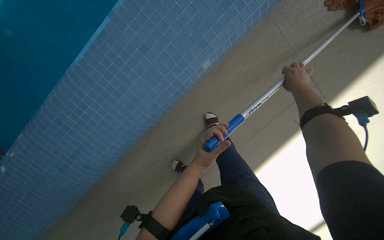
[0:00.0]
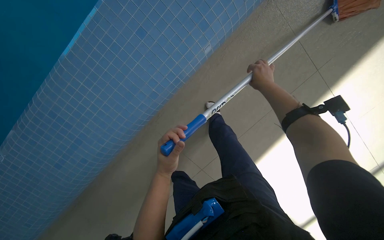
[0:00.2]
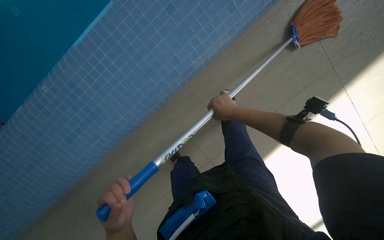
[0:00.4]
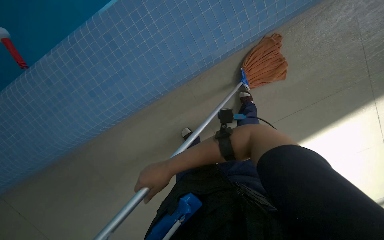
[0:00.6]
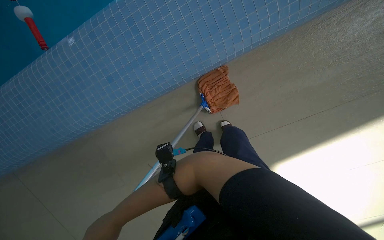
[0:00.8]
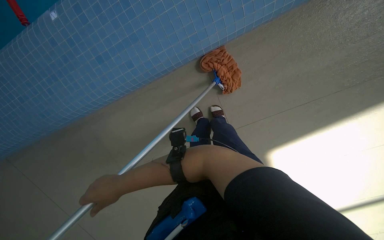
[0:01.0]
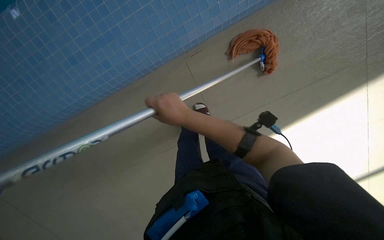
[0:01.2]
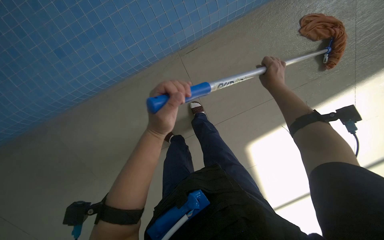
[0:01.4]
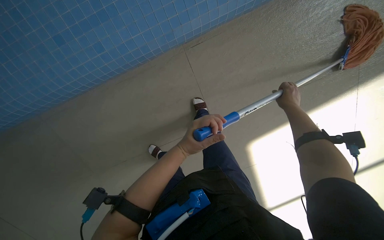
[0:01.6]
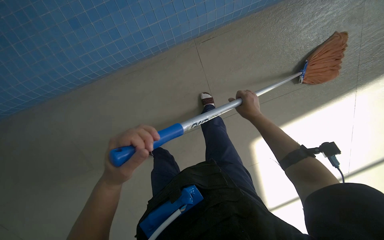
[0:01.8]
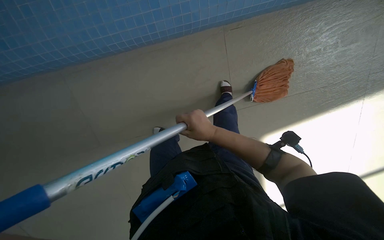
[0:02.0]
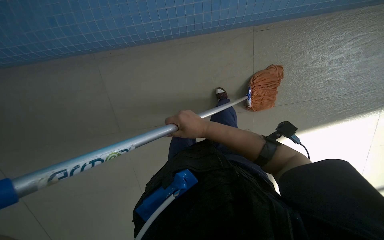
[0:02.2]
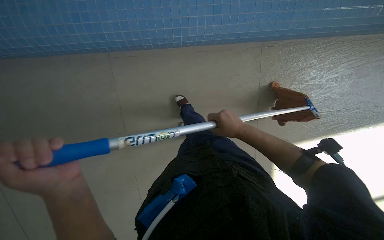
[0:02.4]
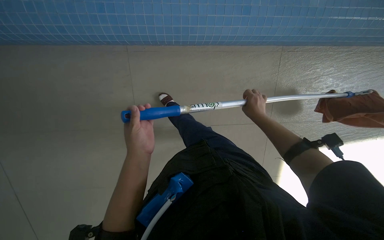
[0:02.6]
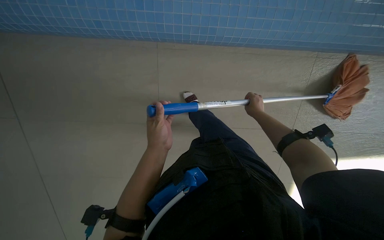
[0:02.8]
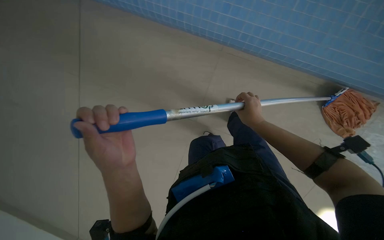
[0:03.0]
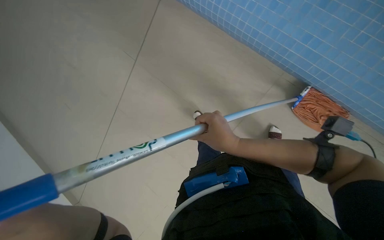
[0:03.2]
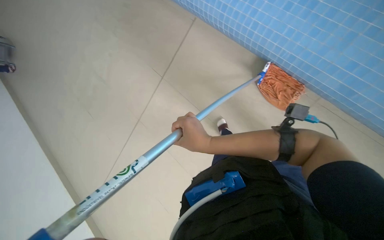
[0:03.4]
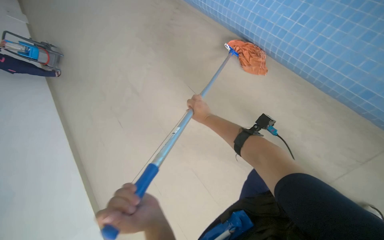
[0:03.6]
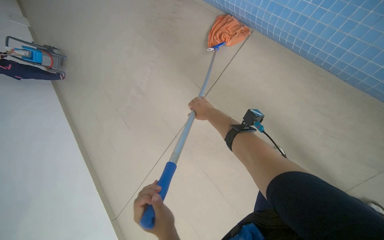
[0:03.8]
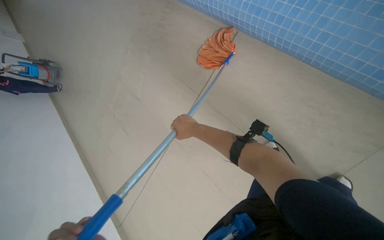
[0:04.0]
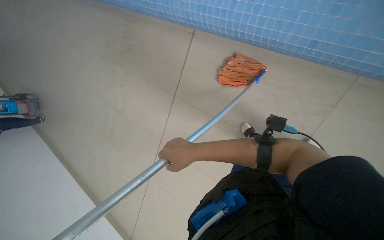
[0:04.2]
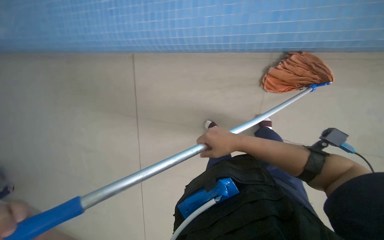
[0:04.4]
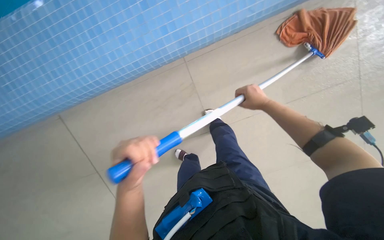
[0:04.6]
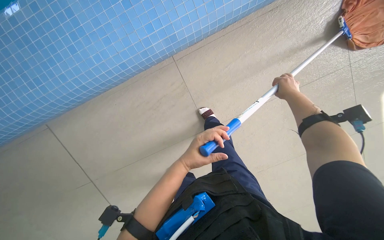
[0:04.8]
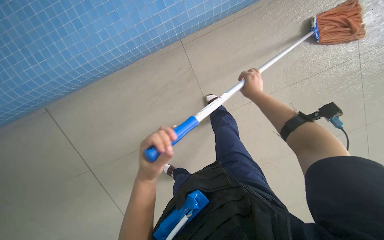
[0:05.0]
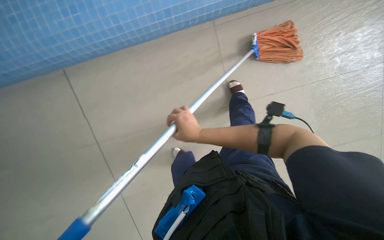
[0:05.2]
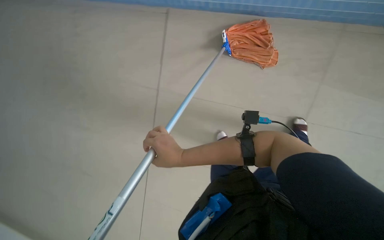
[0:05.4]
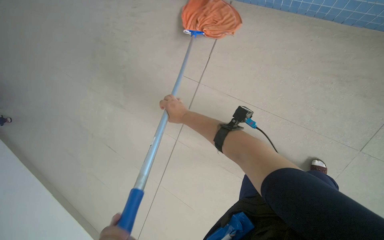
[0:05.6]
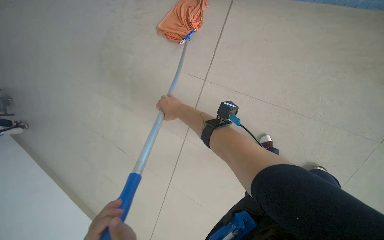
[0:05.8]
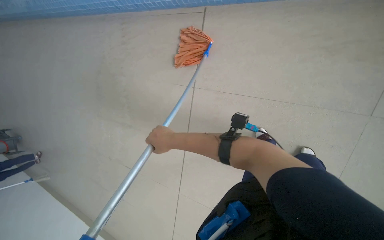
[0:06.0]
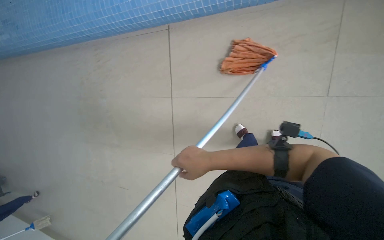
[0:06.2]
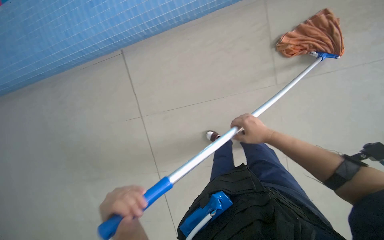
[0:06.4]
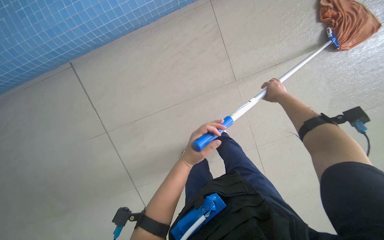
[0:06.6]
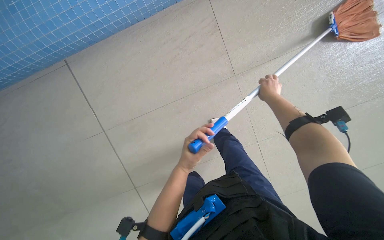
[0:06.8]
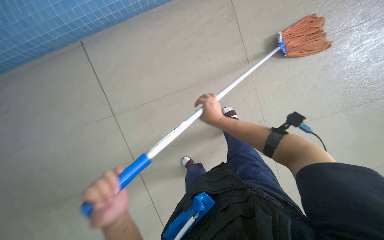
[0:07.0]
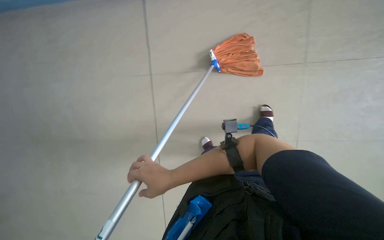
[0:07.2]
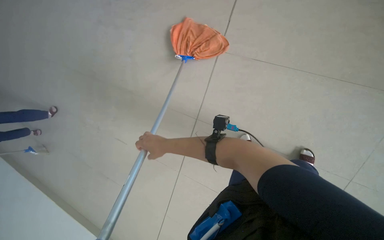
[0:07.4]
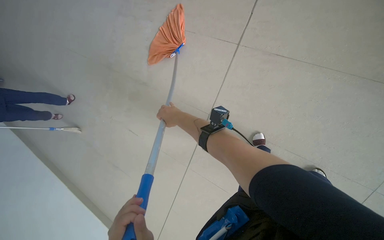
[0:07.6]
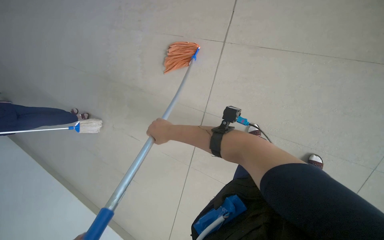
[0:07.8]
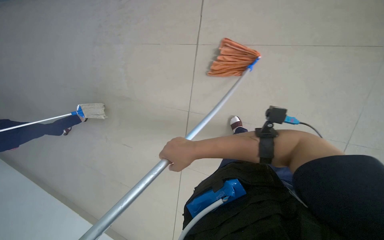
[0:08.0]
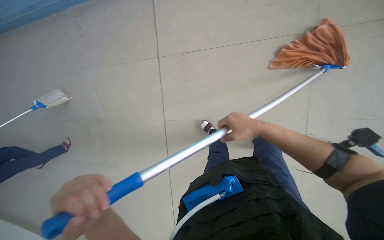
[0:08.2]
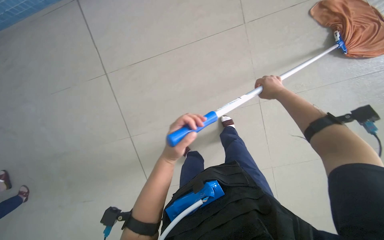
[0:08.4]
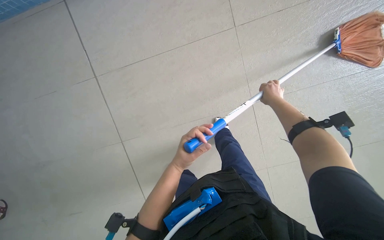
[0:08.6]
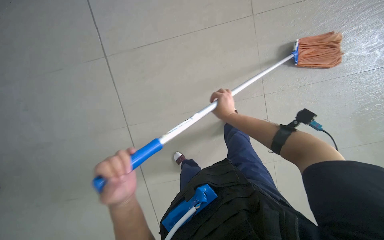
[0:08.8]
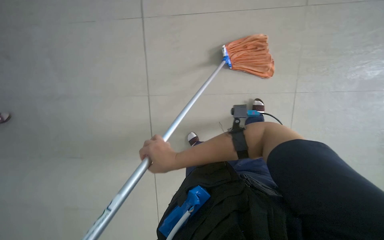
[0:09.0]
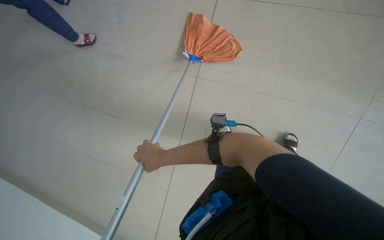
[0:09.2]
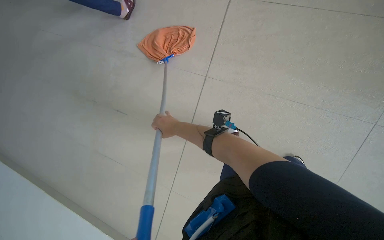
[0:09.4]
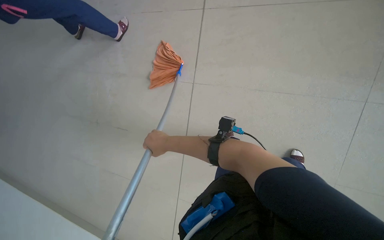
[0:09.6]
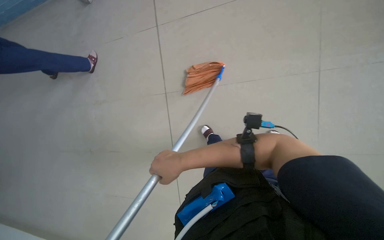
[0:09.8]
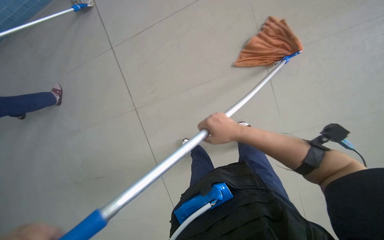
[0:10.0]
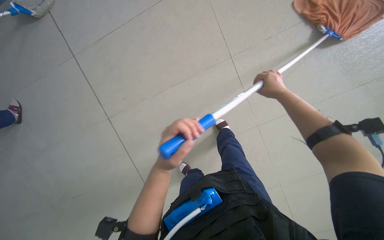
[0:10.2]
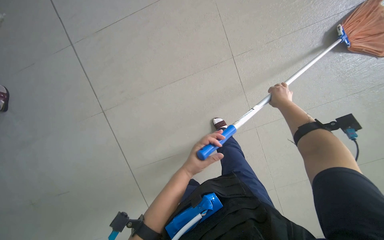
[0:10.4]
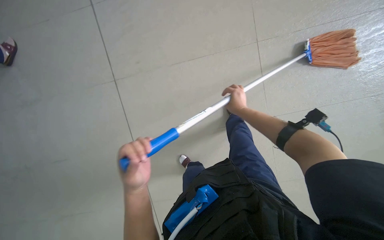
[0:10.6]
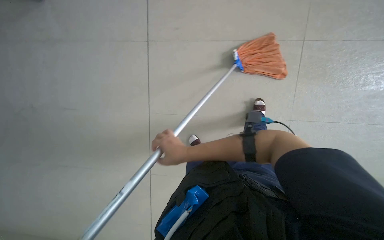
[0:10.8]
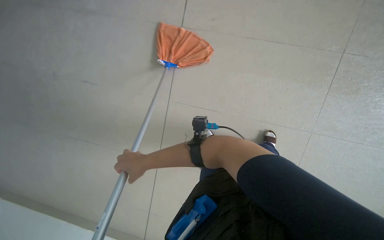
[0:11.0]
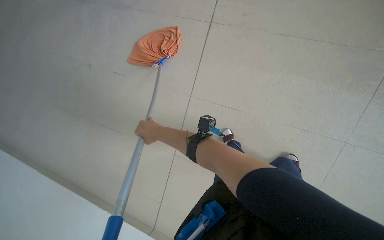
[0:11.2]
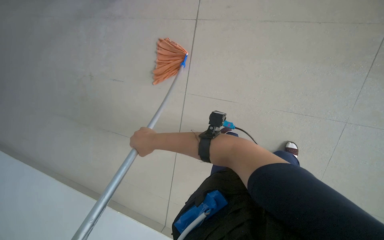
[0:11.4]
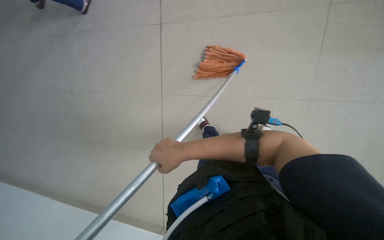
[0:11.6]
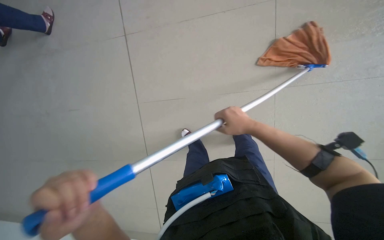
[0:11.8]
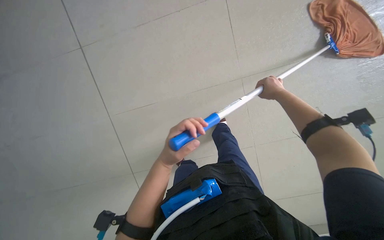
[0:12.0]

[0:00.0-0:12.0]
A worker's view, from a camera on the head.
Job: mopping floor.
The whole recording: Mopping pool deck. The worker mops the tiled floor next to the swimming pool.
0:00.0 to 0:01.6: The wearer moves some 50 cm.
0:01.6 to 0:03.0: The wearer moves to the left, some 50 cm.
0:06.0 to 0:07.6: The right hand is displaced up the picture by approximately 10 cm, and goes to the right and returns, roughly 40 cm each way.

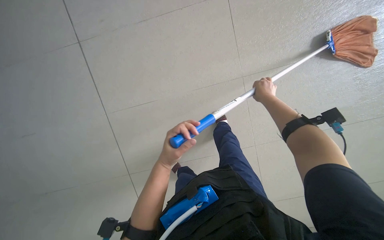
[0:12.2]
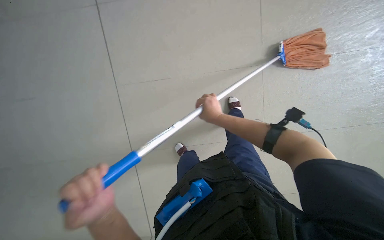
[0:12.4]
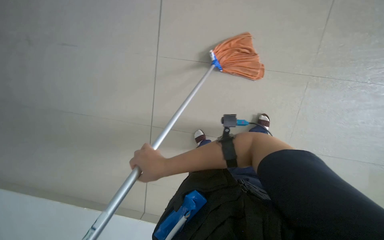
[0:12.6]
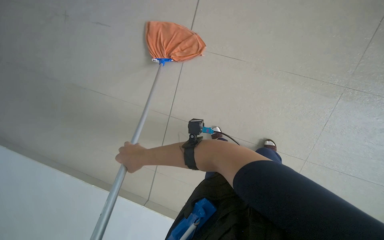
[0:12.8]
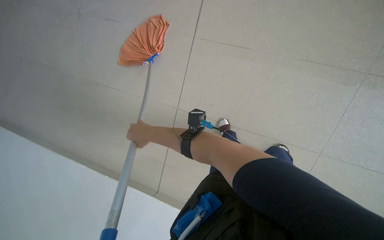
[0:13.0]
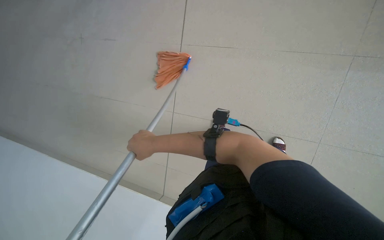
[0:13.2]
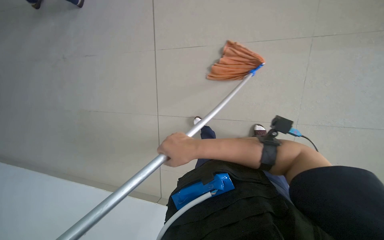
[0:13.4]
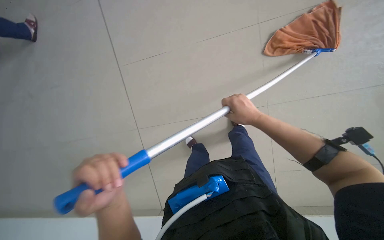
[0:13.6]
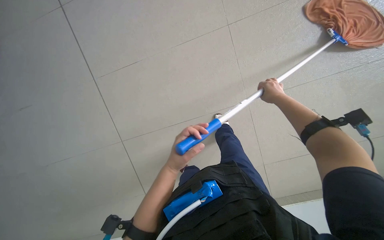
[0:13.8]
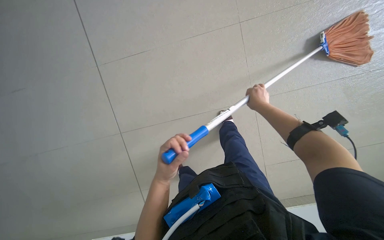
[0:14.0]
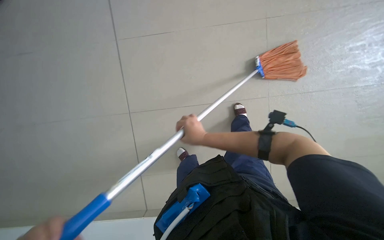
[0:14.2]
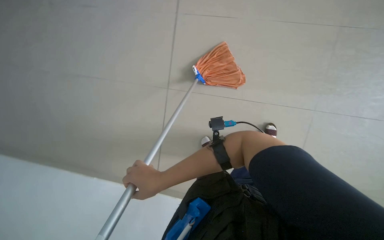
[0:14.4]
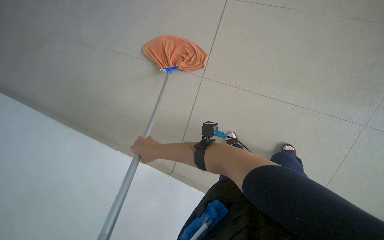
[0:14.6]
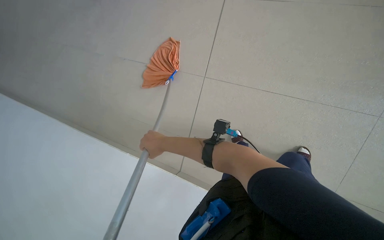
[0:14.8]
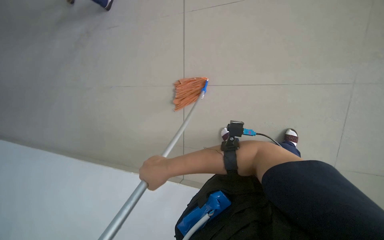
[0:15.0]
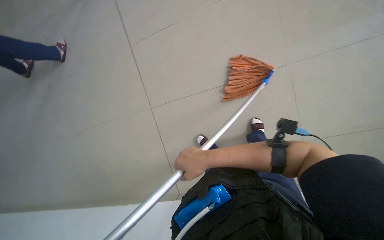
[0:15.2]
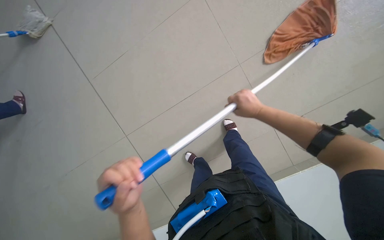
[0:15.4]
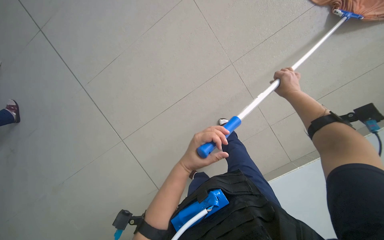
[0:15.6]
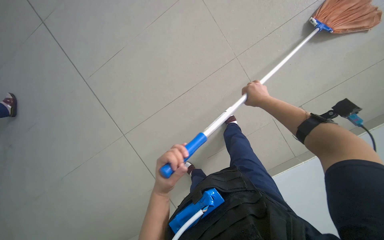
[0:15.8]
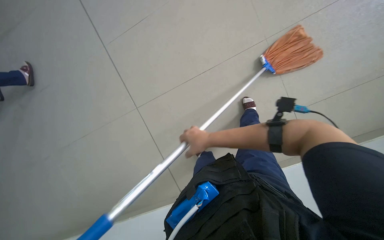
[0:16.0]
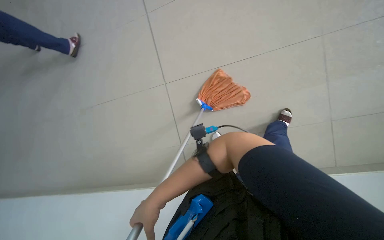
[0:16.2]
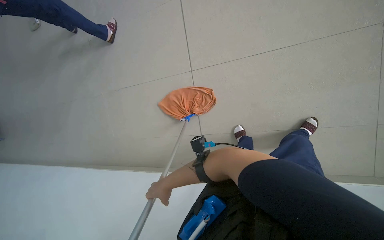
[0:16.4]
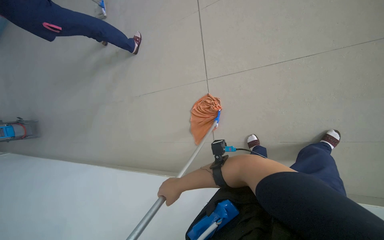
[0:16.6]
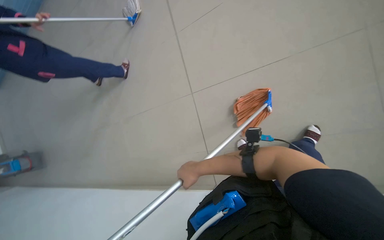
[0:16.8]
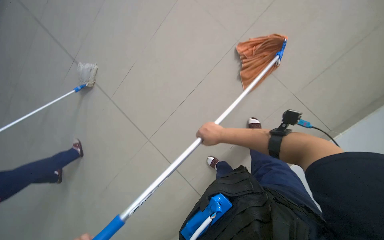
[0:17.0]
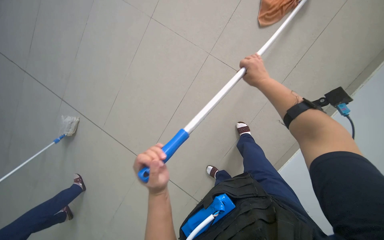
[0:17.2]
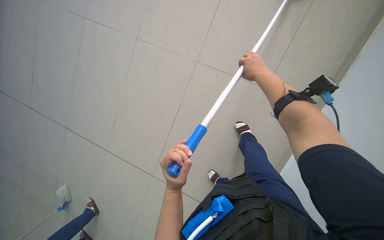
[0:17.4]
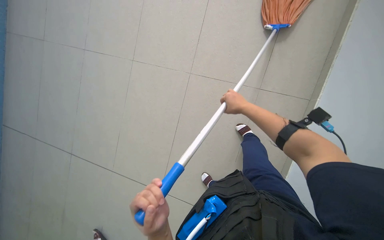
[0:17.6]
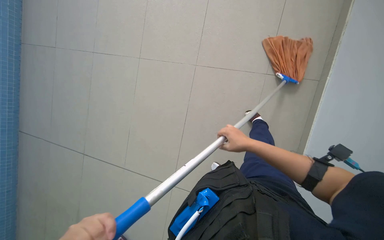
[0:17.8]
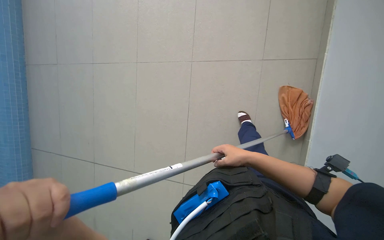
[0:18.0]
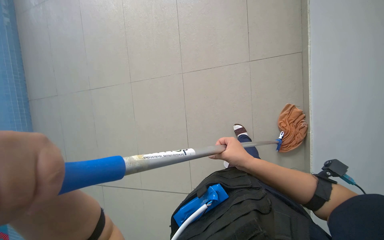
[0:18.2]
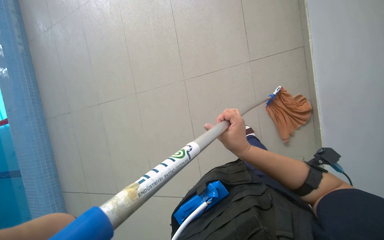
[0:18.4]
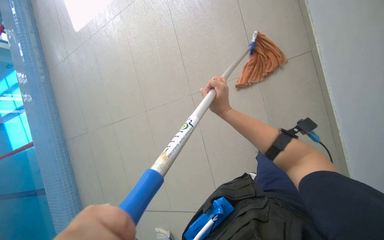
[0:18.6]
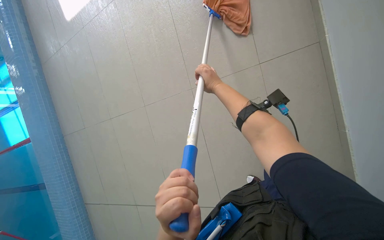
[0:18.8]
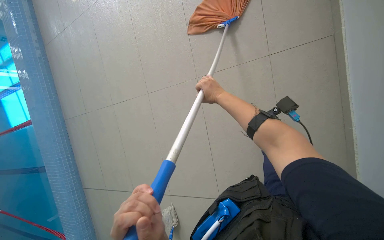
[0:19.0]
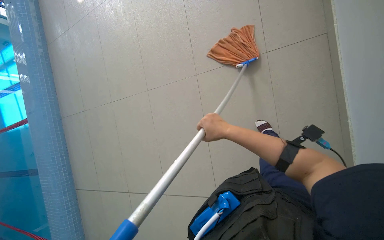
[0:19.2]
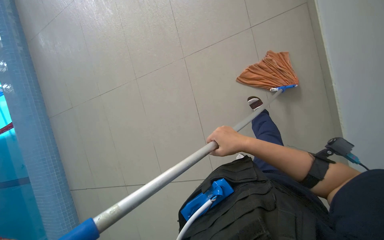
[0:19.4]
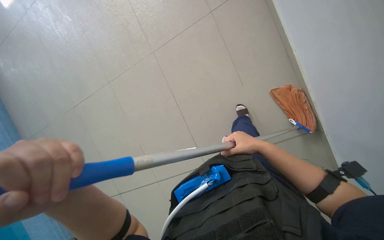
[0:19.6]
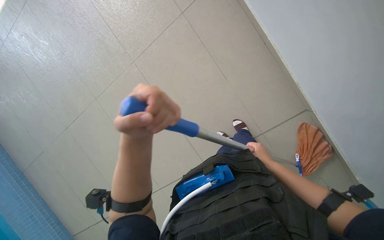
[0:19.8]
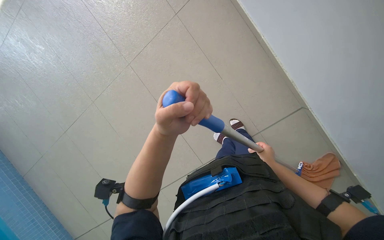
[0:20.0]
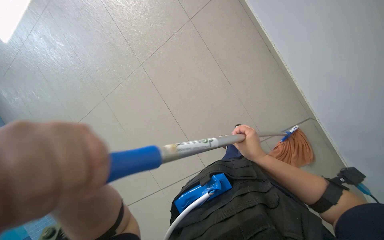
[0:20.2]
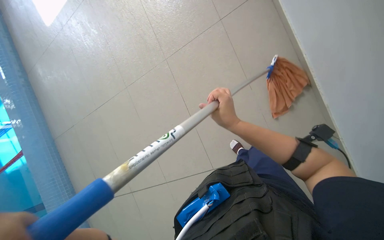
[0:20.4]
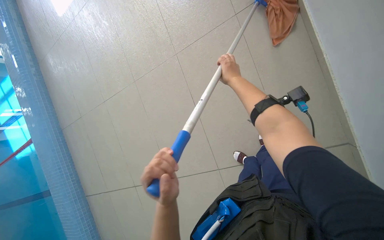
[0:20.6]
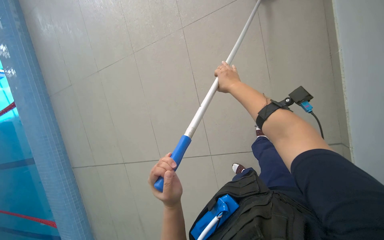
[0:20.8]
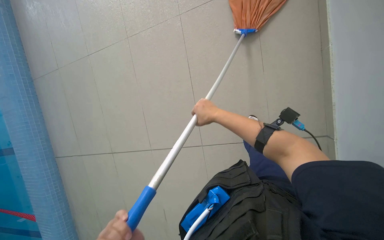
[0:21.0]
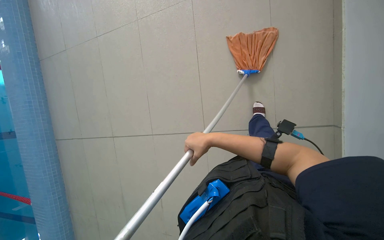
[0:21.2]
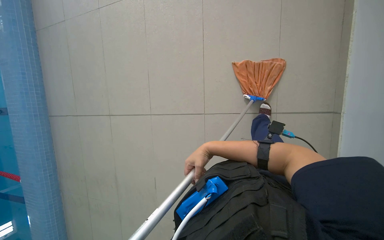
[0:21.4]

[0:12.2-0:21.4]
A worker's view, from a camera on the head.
Job: mopping floor.
The whole recording: Mopping pool deck. The worker mops the tiled floor next to the swimming pool.
0:12.2 to 0:13.8: The right hand reaches about 40 cm to the left, then returns.
0:13.8 to 0:15.2: Everything in view rotates some 25 degrees counterclockwise.
0:18.4 to 0:19.8: The right hand heads farther from the camera and to the right, covering some 30 cm, and travels up the picture and back again, approximately 25 cm each way.
0:19.8 to 0:21.4: The right hand shifts roughly 30 cm to the left, and goes up the picture and returns, roughly 35 cm each way.
